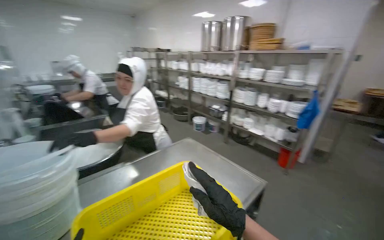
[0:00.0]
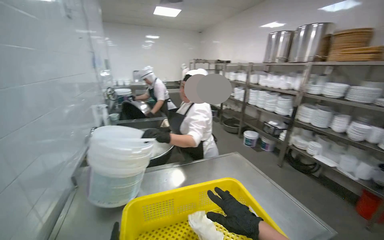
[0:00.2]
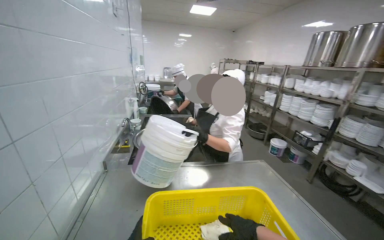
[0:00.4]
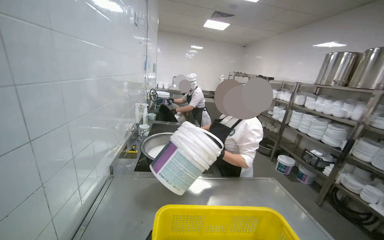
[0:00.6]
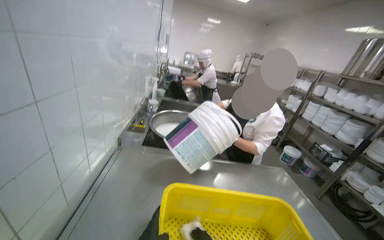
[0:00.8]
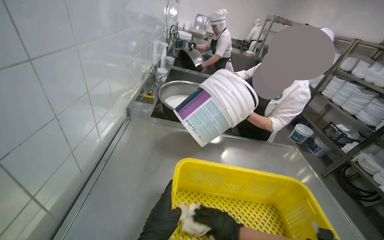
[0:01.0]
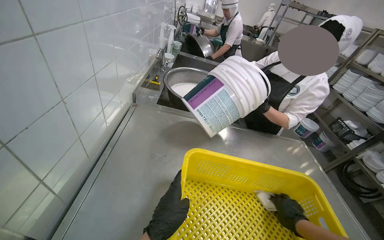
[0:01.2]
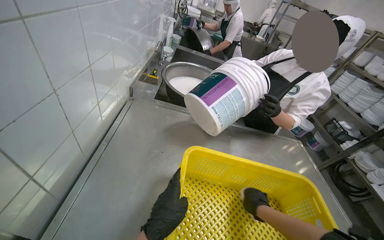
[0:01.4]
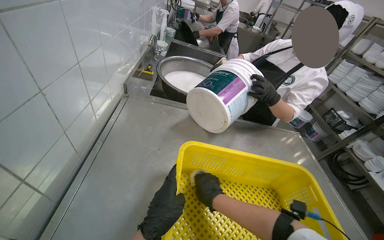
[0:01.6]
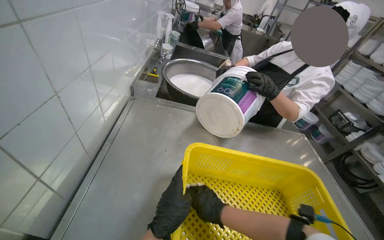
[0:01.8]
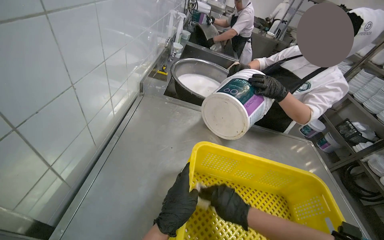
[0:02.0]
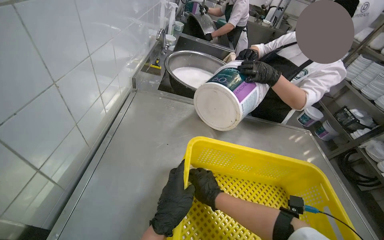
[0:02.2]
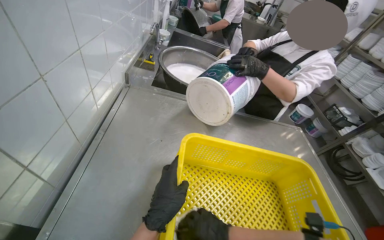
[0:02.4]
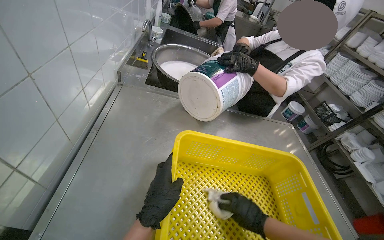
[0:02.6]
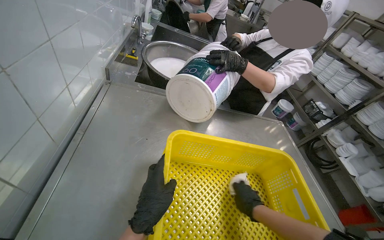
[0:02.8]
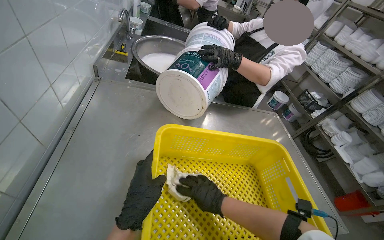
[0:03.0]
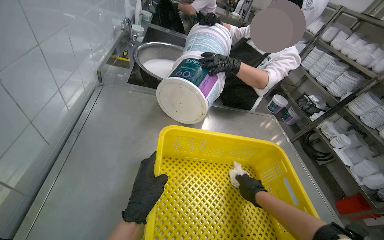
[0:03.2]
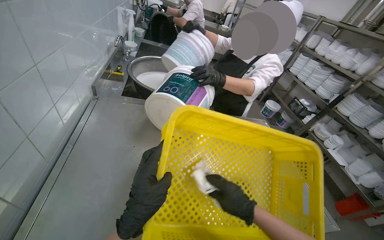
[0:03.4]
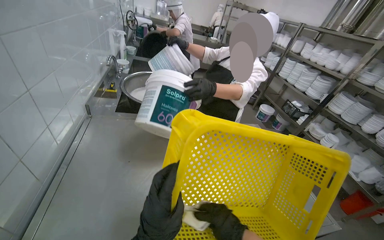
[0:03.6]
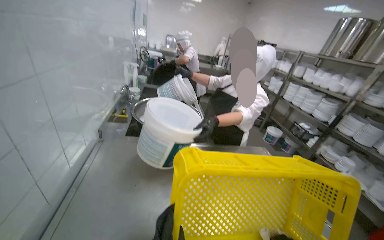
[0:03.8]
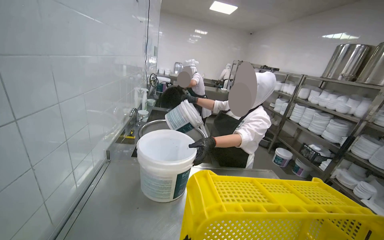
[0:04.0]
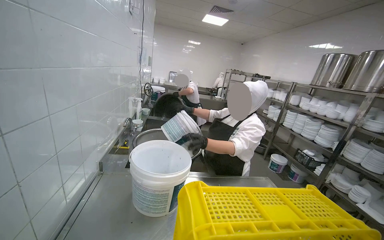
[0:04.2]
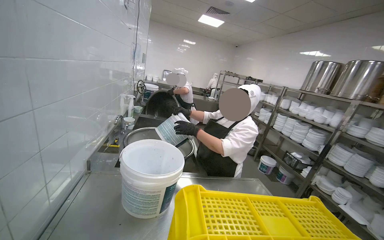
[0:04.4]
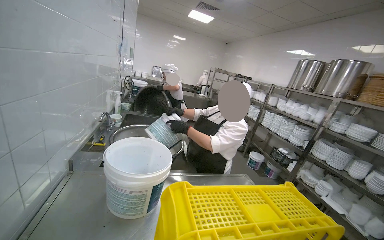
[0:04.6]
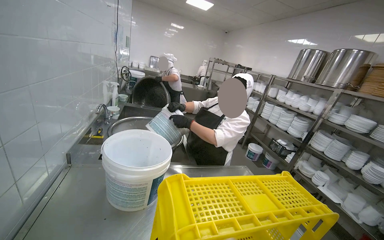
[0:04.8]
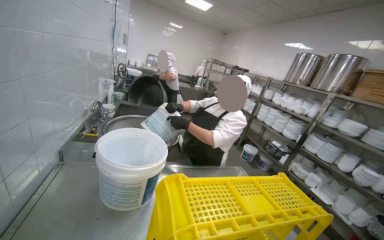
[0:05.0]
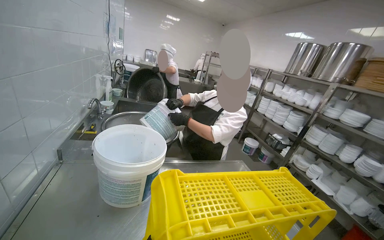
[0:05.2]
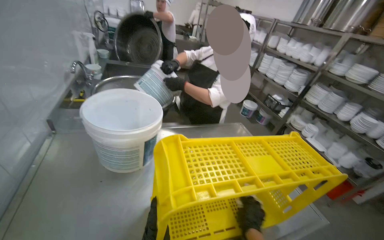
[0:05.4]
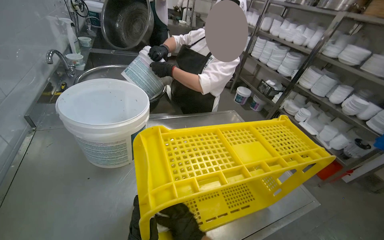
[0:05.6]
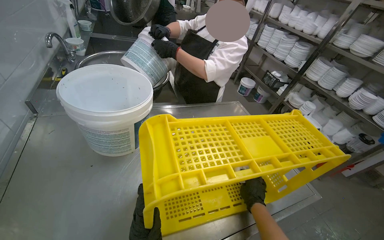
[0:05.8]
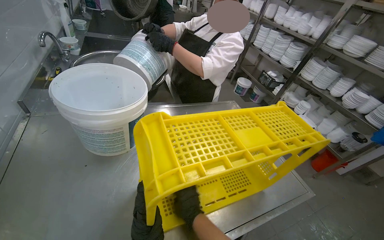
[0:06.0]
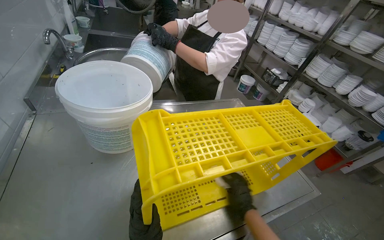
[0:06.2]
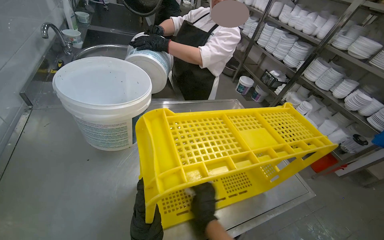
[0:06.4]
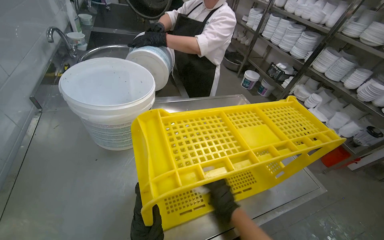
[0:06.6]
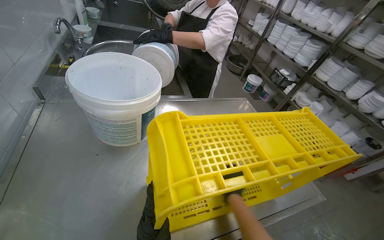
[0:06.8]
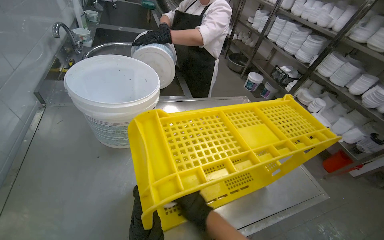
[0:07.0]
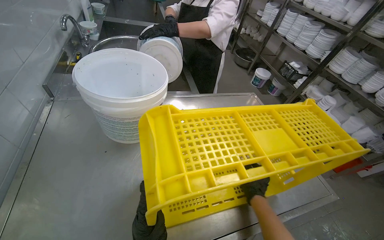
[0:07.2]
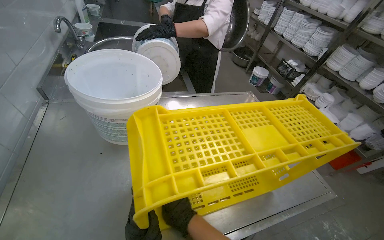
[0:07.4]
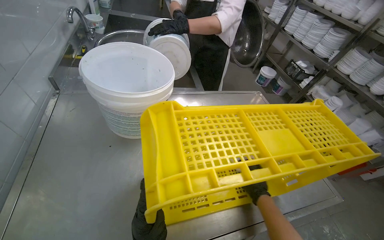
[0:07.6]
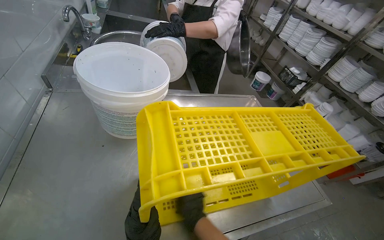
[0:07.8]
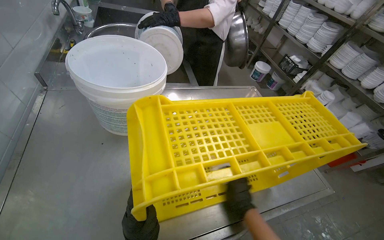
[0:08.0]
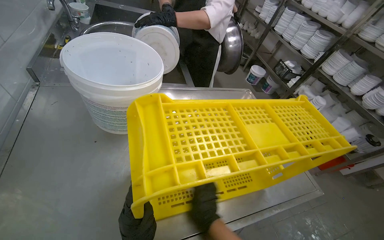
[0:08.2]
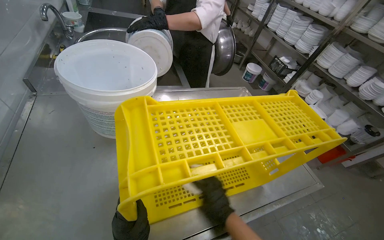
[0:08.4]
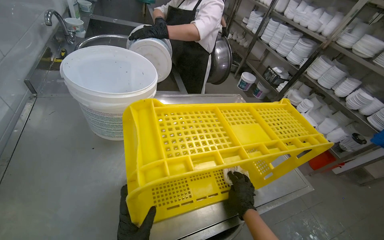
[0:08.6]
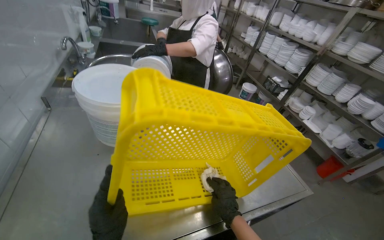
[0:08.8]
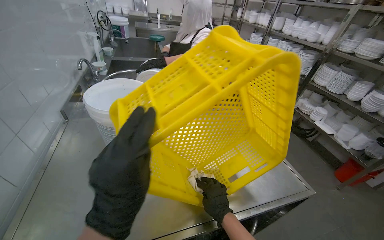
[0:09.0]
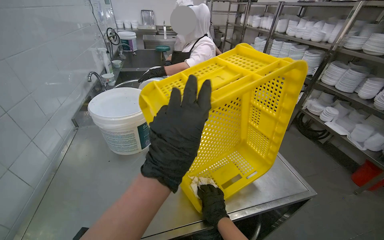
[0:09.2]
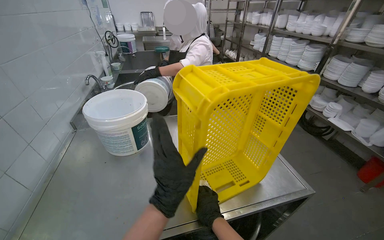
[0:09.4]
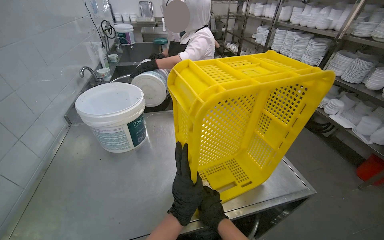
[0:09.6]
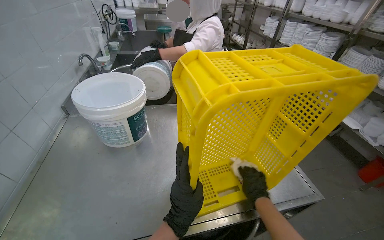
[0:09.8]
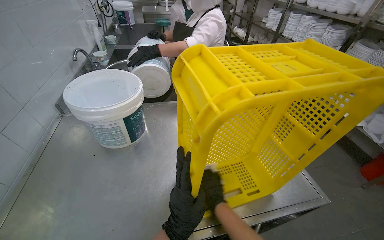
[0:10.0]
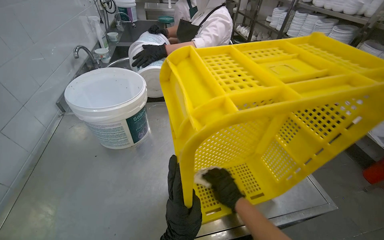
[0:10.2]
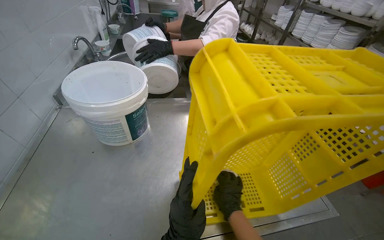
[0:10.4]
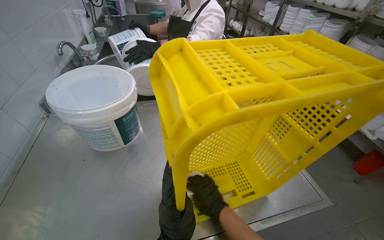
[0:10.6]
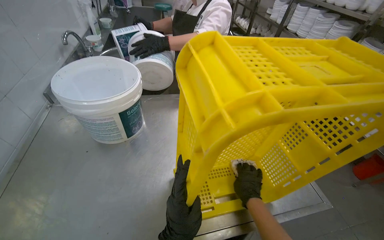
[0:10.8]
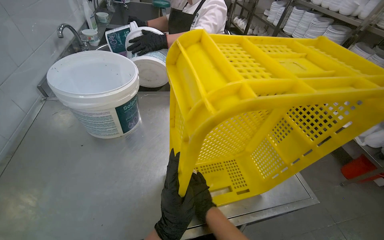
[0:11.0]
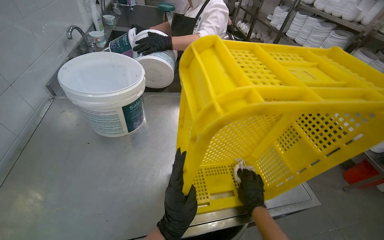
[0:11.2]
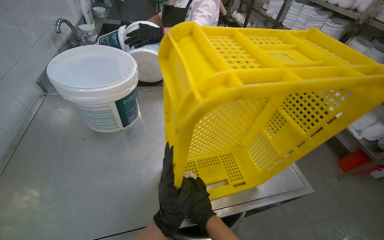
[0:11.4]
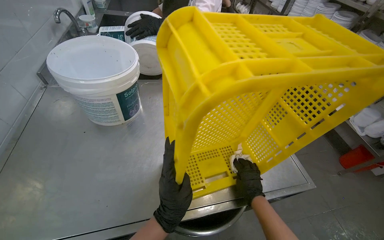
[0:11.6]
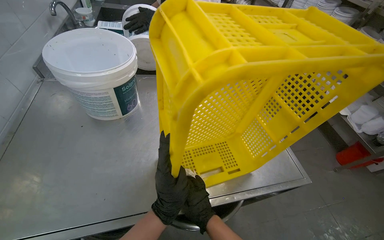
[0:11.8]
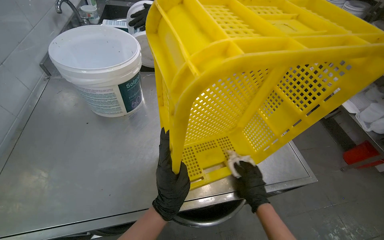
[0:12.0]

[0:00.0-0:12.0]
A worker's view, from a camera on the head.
Job: wiping surfaces.
The whole recording: Wiping yellow crate. The worker wipes a yellow plastic crate with a white cloth.
0:00.0 to 0:01.6: The wearer's head swings some 45 degrees to the left. The camera pitches downward, by about 20 degrees.
0:03.0 to 0:04.4: The wearer looks about 30 degrees further upward.
0:04.4 to 0:06.0: The view tilts roughly 25 degrees downward.
0:06.0 to 0:07.6: The right hand travels to the right by about 20 cm.
0:07.6 to 0:09.0: The right hand travels nearer to the camera and to the left by approximately 20 cm.
0:09.0 to 0:10.4: The right hand moves roughly 15 cm to the right and comes back.

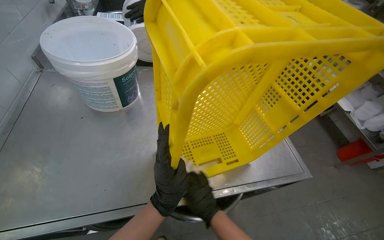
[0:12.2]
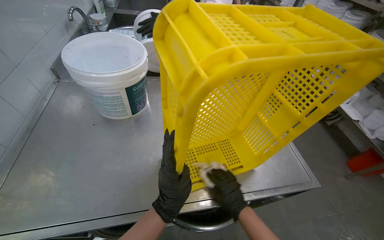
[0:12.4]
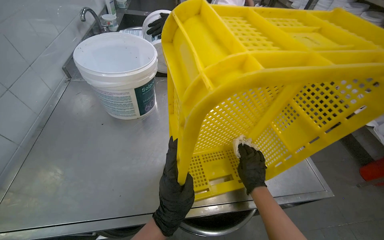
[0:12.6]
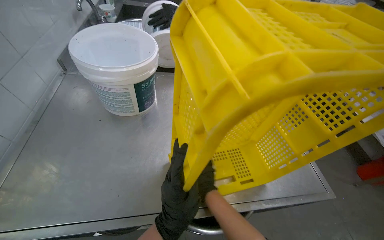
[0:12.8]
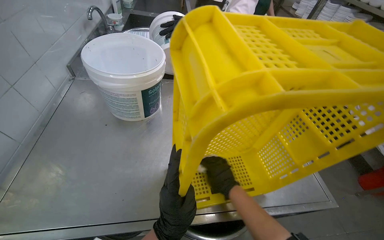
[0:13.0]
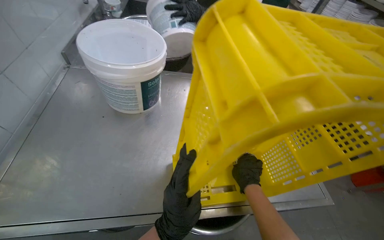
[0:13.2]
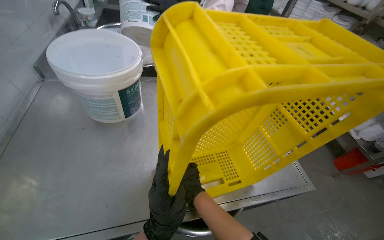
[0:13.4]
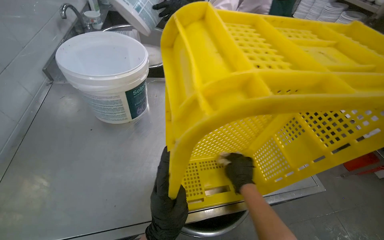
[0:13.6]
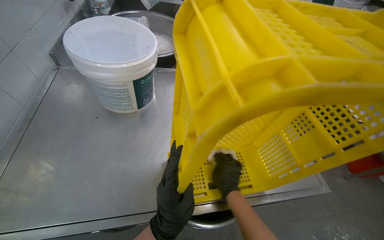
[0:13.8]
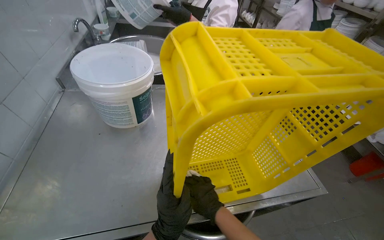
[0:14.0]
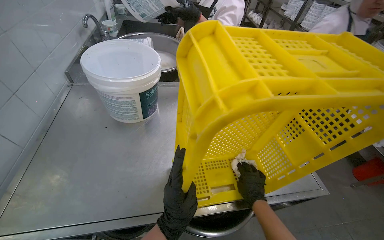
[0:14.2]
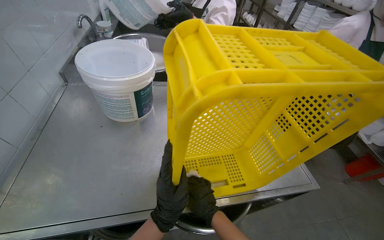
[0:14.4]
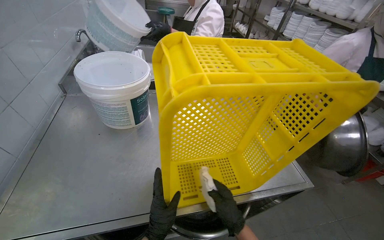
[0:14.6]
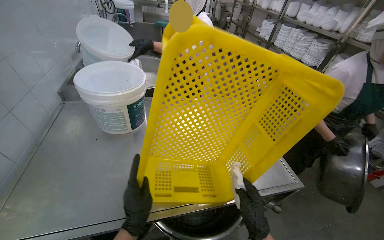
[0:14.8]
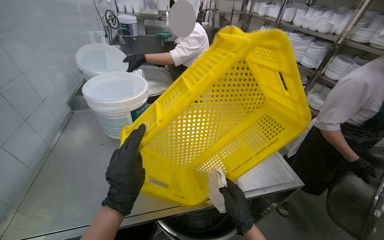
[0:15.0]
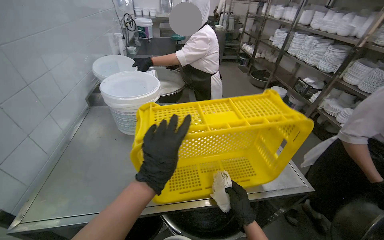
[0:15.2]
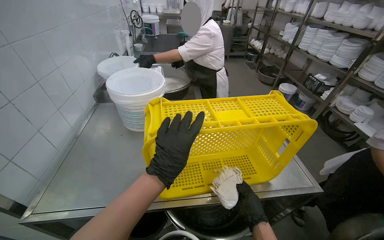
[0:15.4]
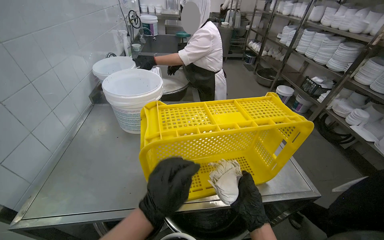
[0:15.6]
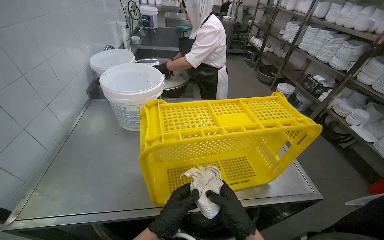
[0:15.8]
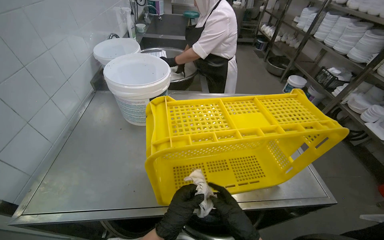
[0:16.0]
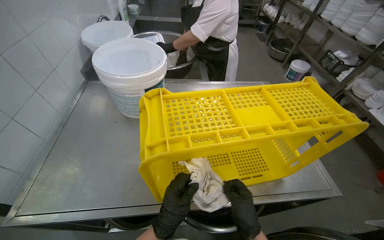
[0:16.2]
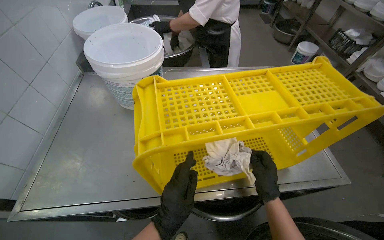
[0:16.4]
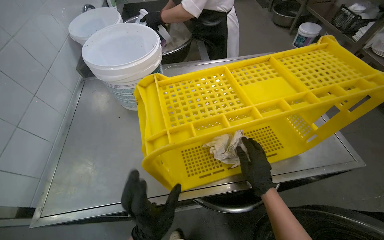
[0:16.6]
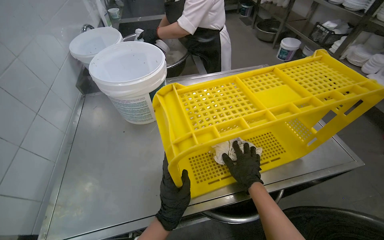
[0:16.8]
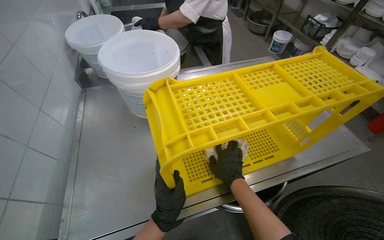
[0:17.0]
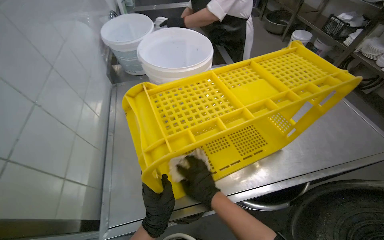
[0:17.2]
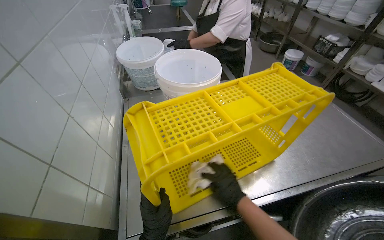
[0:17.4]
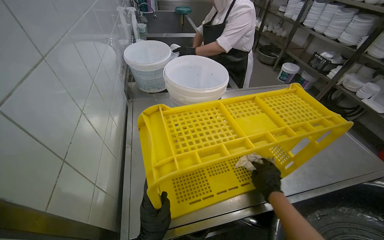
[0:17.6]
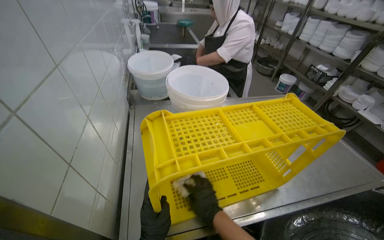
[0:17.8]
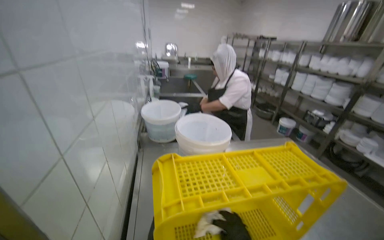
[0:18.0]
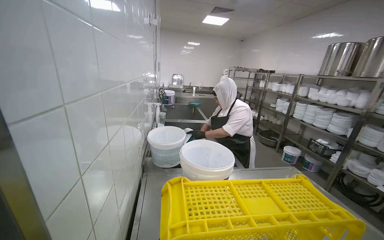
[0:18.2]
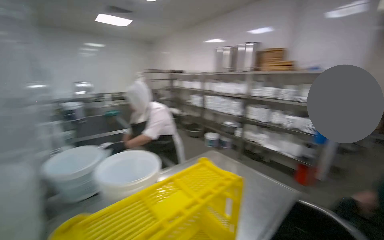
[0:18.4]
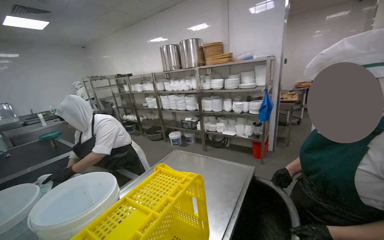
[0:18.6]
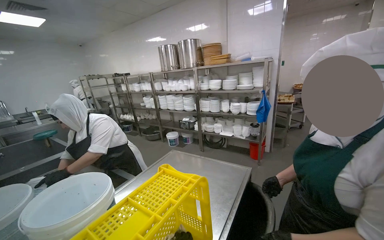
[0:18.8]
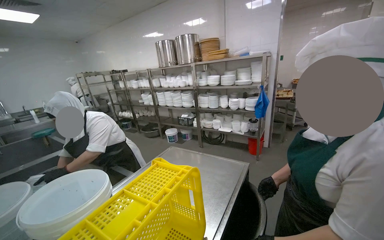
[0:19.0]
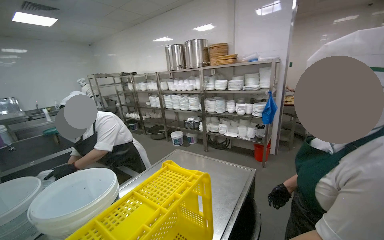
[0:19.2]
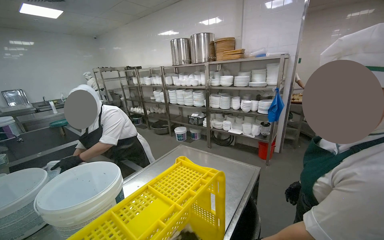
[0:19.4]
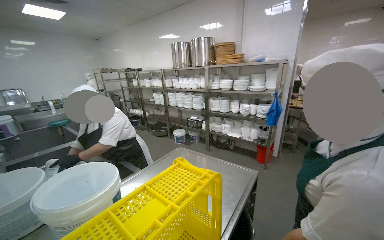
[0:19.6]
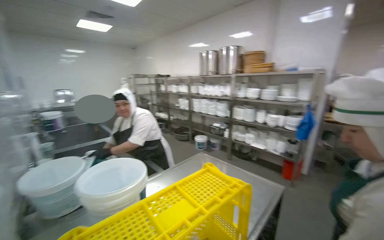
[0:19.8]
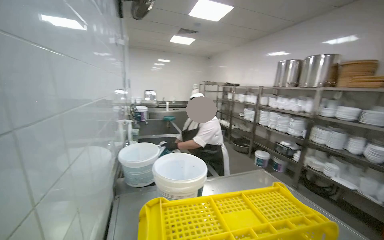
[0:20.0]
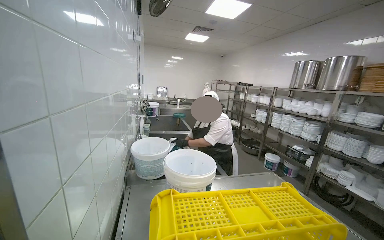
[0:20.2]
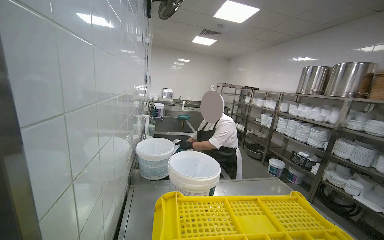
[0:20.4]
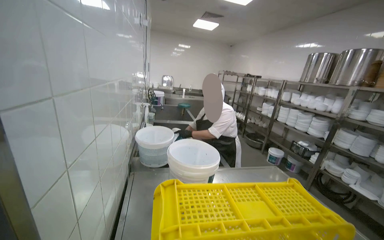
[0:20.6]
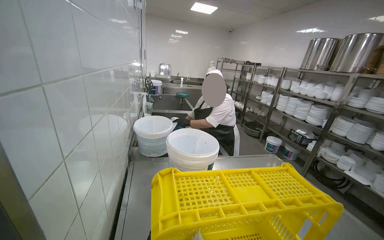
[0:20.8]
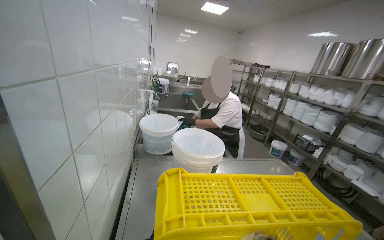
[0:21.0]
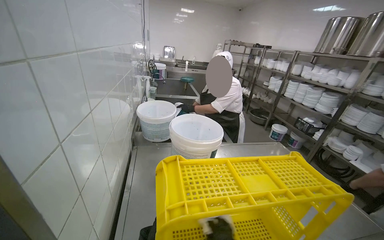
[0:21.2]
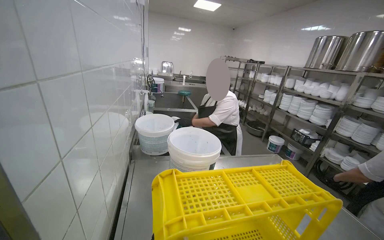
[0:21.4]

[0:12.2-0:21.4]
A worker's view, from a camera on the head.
Job: wiping surfaces.
The whole recording: Wiping yellow crate. The worker wipes a yellow plastic crate with a white cloth.
0:15.2 to 0:16.8: The left hand travels farther from the camera and down the picture by roughly 20 cm, while the right hand goes roughly 10 cm up the picture.
0:16.8 to 0:18.4: The view pans to the right by about 25 degrees. The wearer looks approximately 30 degrees further upward.
0:19.8 to 0:21.4: The wearer's head swings some 35 degrees to the left.
